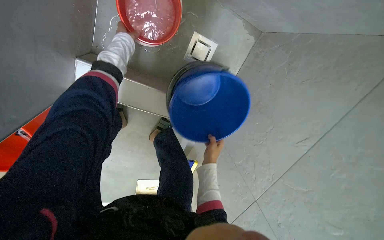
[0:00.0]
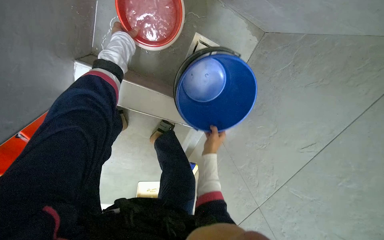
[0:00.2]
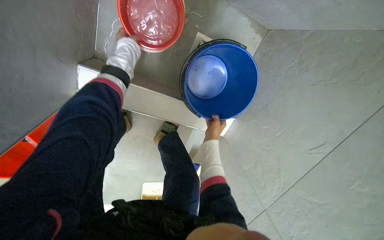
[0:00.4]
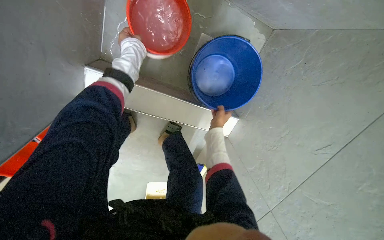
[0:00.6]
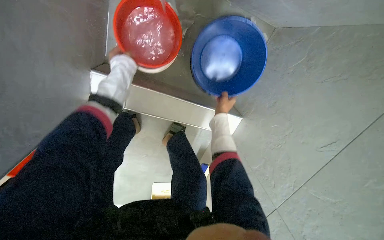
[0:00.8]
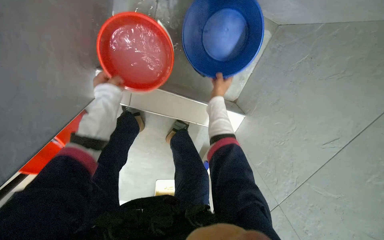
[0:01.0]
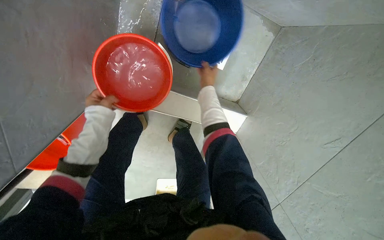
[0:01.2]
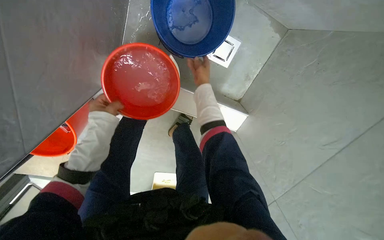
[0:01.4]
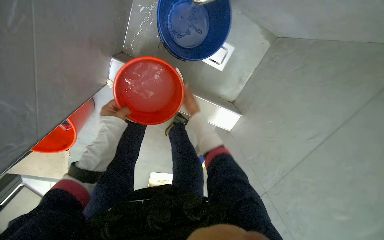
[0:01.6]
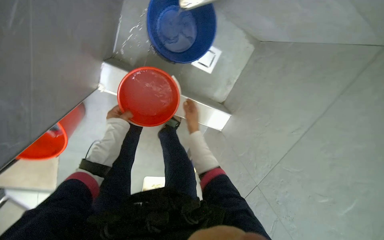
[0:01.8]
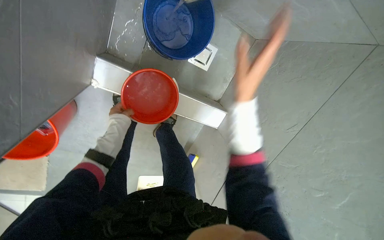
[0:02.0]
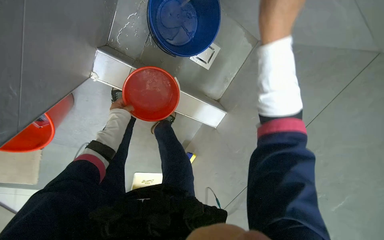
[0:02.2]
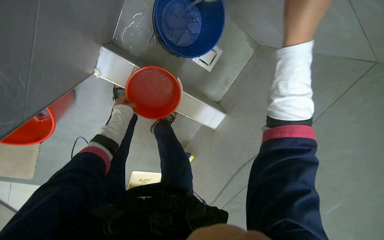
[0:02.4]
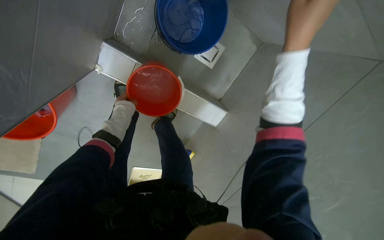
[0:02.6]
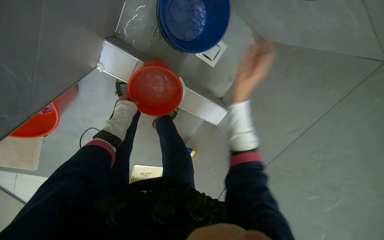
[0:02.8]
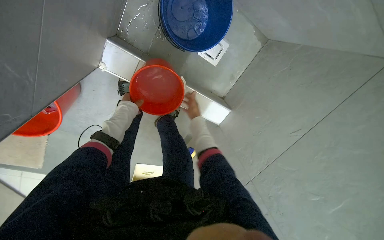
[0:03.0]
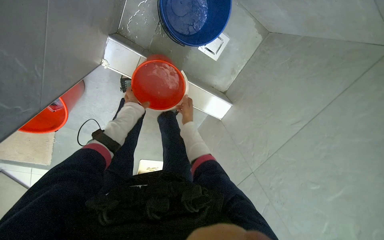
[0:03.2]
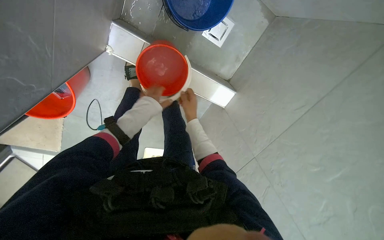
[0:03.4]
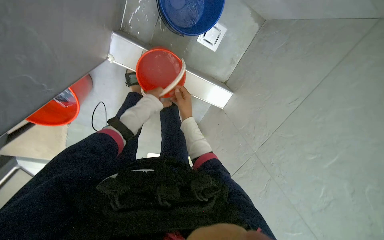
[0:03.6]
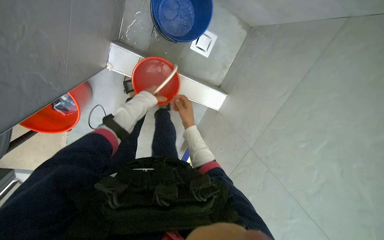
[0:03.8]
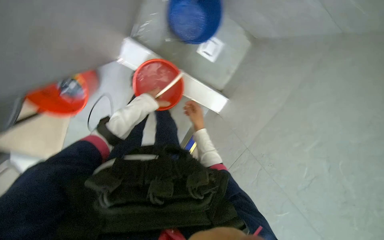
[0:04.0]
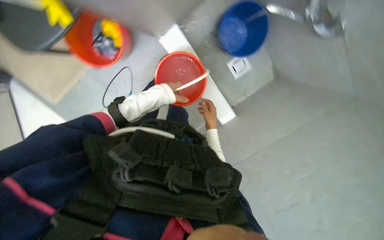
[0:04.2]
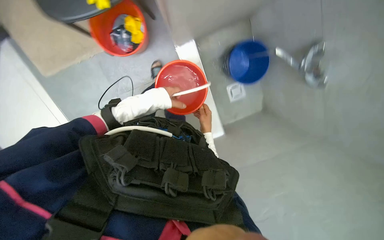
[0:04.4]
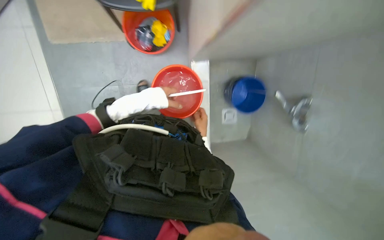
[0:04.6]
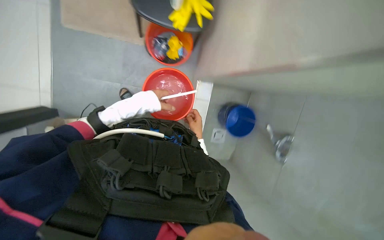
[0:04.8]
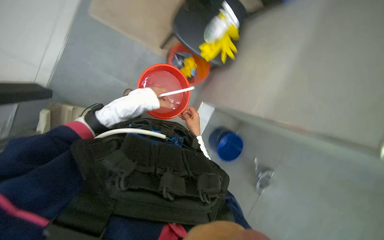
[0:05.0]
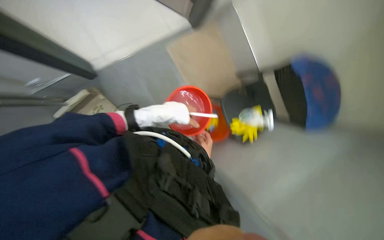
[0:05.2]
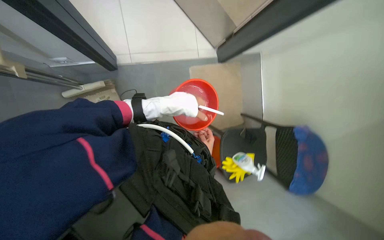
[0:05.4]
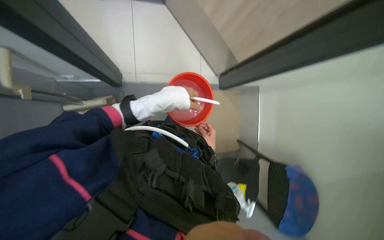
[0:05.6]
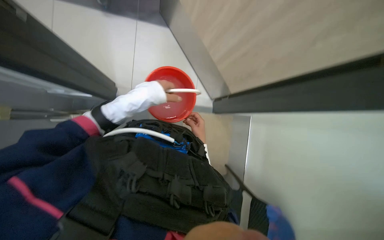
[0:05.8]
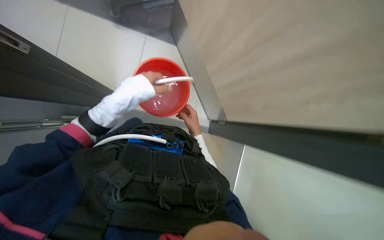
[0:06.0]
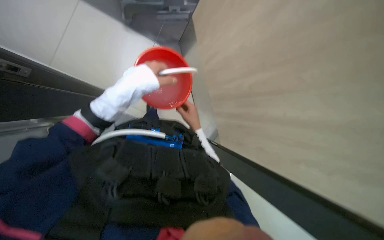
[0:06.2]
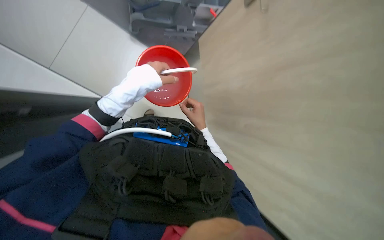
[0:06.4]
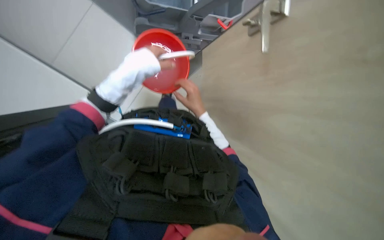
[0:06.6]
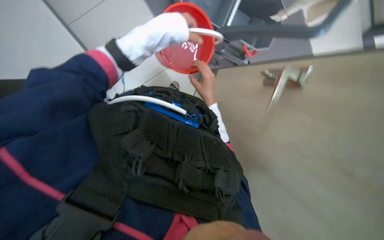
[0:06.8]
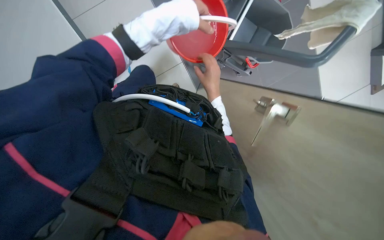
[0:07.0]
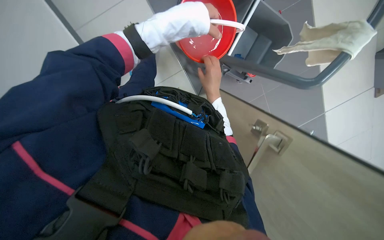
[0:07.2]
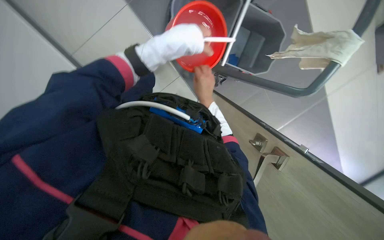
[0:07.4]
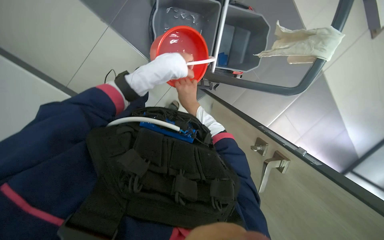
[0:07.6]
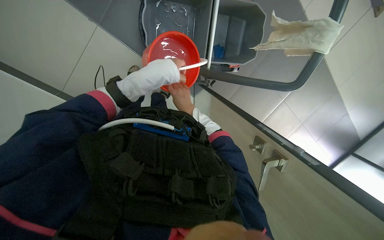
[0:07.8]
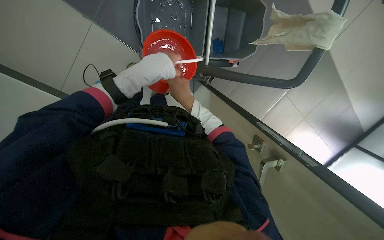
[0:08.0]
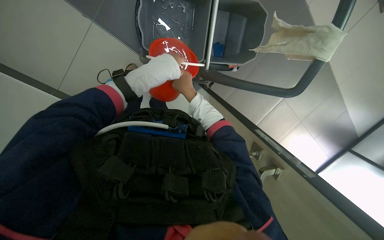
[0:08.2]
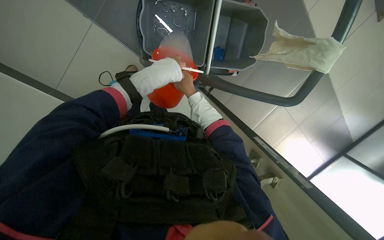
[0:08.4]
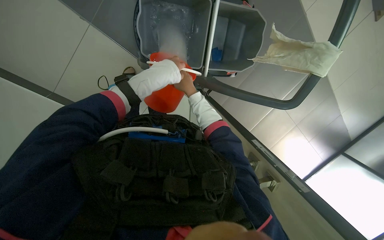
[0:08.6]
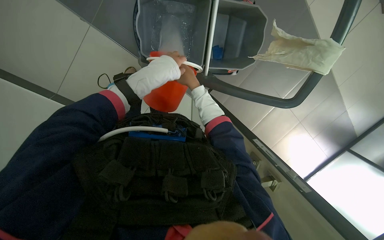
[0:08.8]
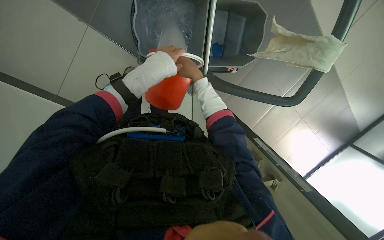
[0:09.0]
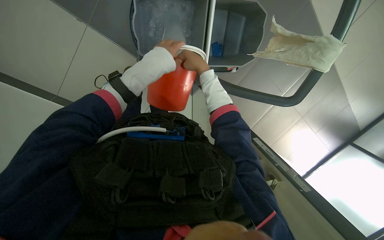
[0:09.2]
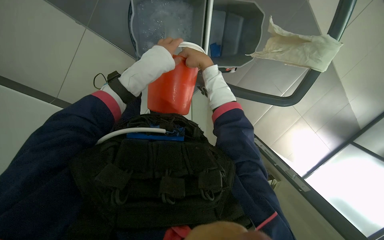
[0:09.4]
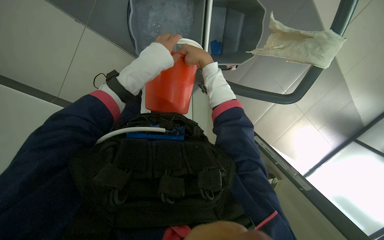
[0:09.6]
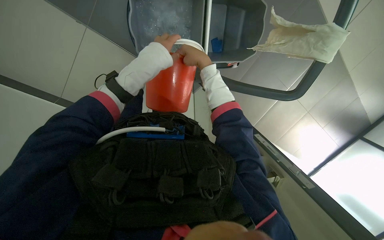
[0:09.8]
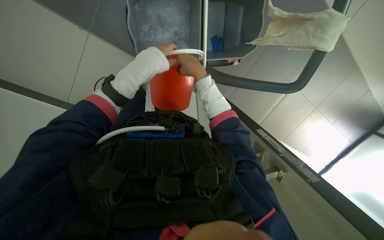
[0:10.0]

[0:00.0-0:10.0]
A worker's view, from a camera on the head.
Job: preparing cleaning supplies.
The whole recording: Preparing cleaning solution. The worker prepares cleaning solution by pouring liquids into a bucket and then into the cleaning cart.
0.0 to 1.4 s: The left hand shifts about 30 cm down the picture and to the left, while the right hand heads up the picture, covering about 30 cm.
1.4 to 2.8 s: The right hand travels nearer to the camera, to the right and down the picture by about 30 cm. The left hand goes some 10 cm farther from the camera.
4.2 to 5.8 s: The wearer moves approximately 70 cm. The view pans to the right by about 30 degrees. The wearer looks some 45 degrees further upward. Everything in view rotates approximately 100 degrees clockwise.
5.8 to 7.2 s: The head rotates about 25 degrees to the left. The wearer looks approximately 20 degrees further upward. Both hands move up the picture and nearer to the camera, approximately 30 cm.
7.2 to 8.6 s: The right hand moves up the picture and farther from the camera, about 20 cm.
8.6 to 10.0 s: The right hand heads nearer to the camera, covering some 10 cm.

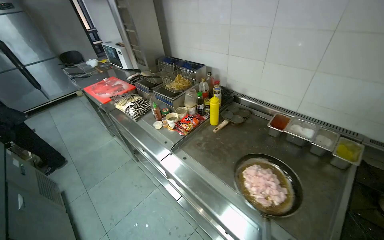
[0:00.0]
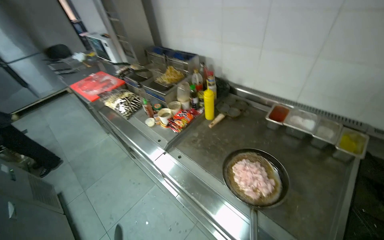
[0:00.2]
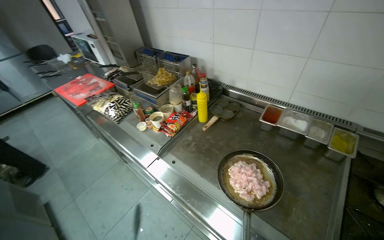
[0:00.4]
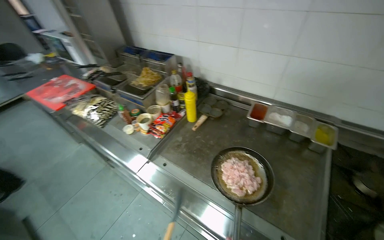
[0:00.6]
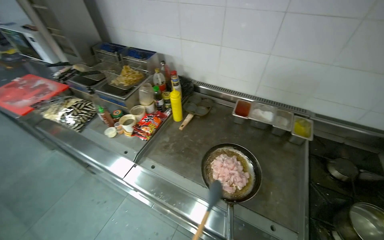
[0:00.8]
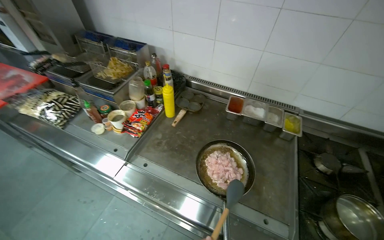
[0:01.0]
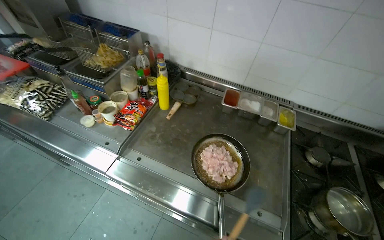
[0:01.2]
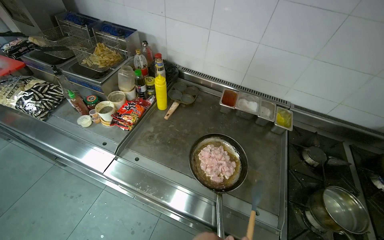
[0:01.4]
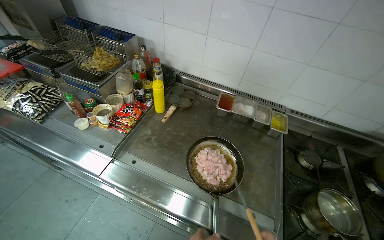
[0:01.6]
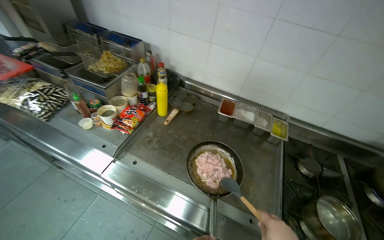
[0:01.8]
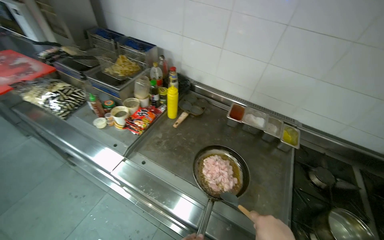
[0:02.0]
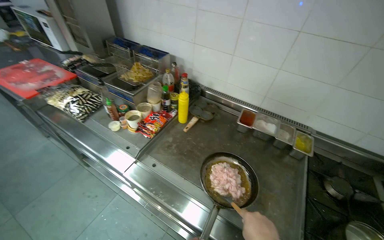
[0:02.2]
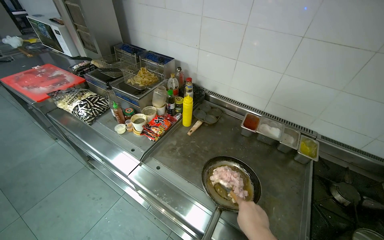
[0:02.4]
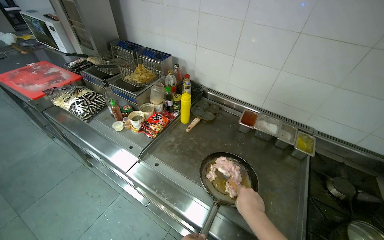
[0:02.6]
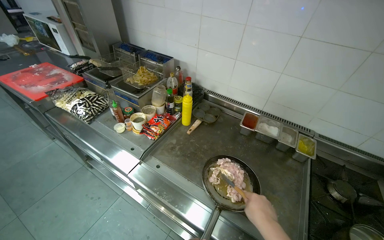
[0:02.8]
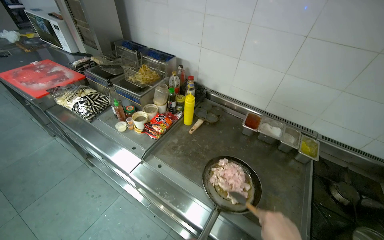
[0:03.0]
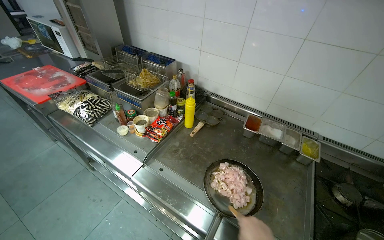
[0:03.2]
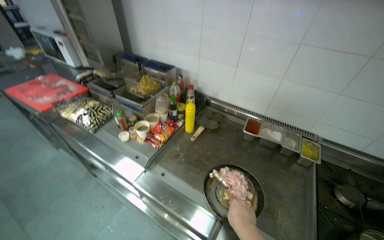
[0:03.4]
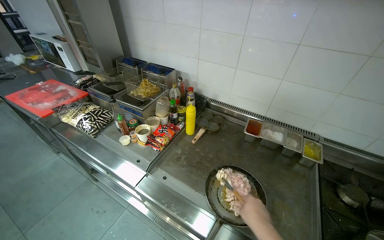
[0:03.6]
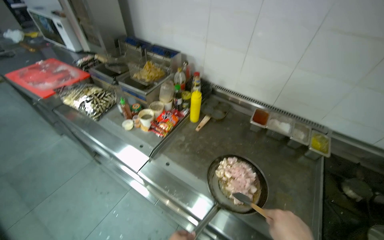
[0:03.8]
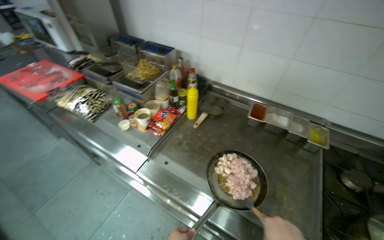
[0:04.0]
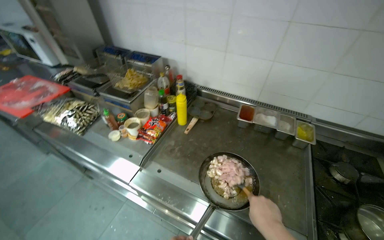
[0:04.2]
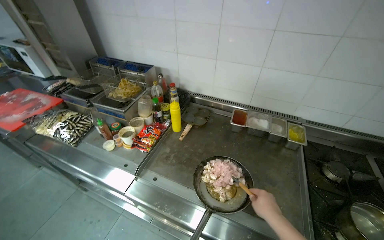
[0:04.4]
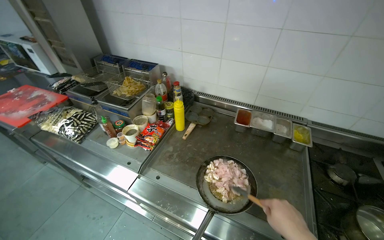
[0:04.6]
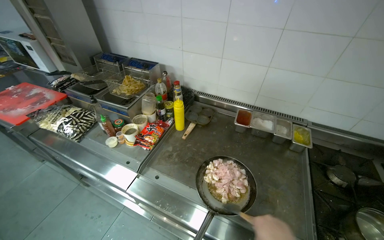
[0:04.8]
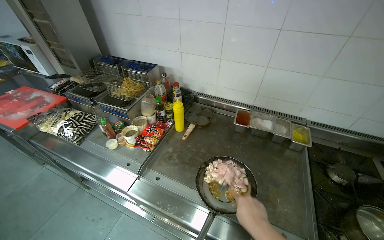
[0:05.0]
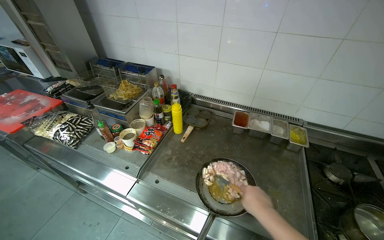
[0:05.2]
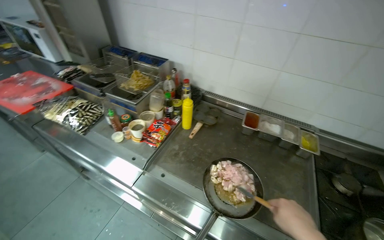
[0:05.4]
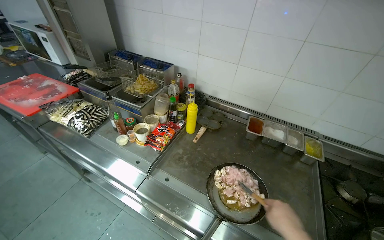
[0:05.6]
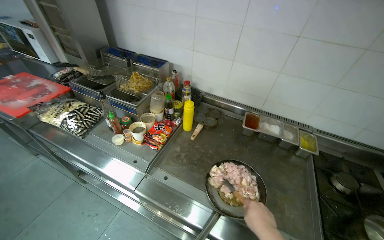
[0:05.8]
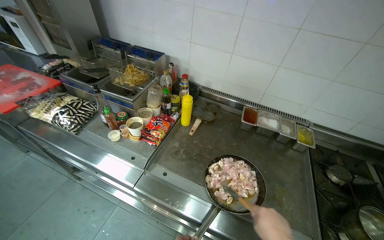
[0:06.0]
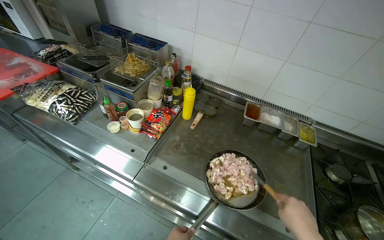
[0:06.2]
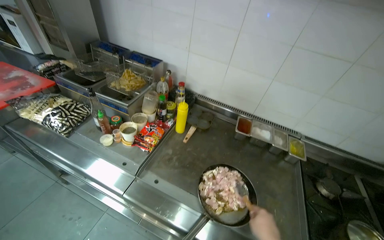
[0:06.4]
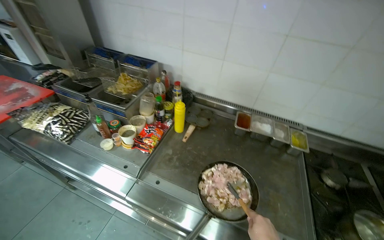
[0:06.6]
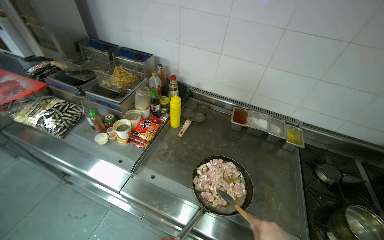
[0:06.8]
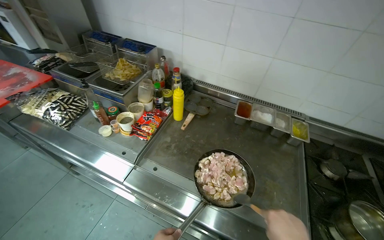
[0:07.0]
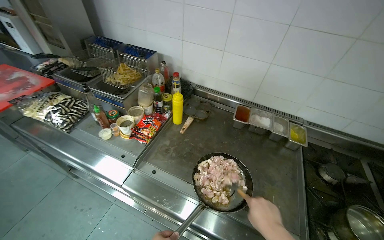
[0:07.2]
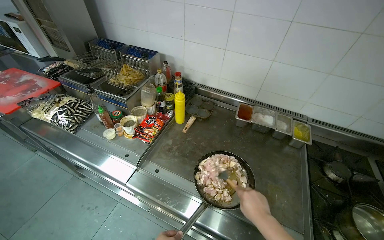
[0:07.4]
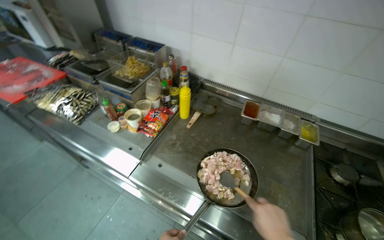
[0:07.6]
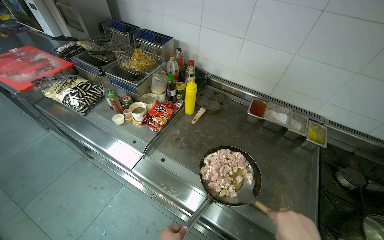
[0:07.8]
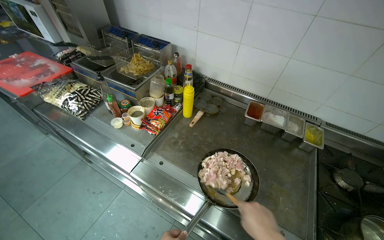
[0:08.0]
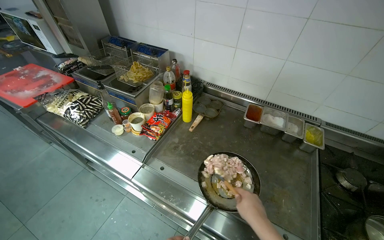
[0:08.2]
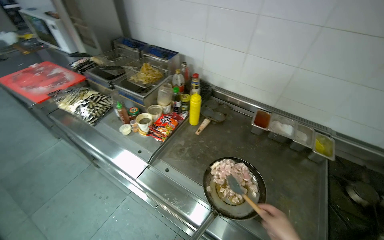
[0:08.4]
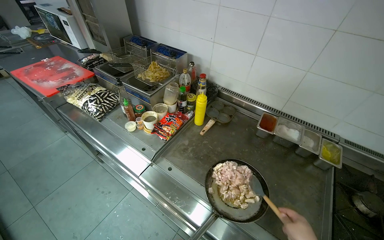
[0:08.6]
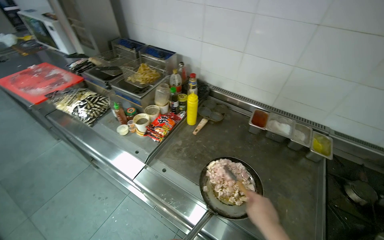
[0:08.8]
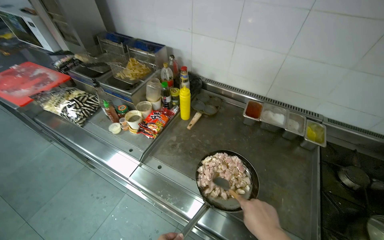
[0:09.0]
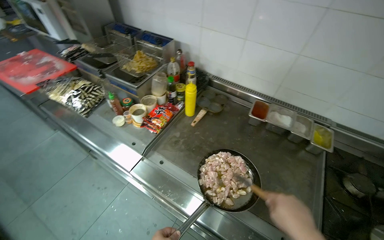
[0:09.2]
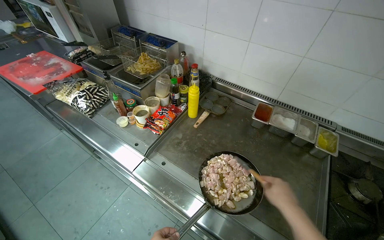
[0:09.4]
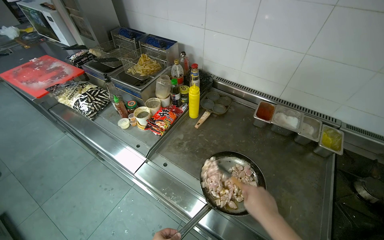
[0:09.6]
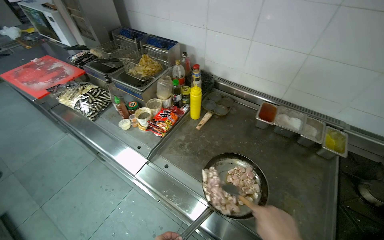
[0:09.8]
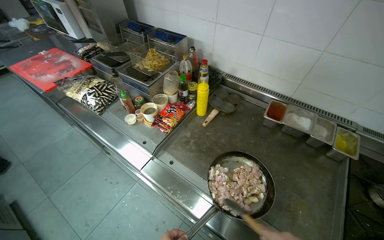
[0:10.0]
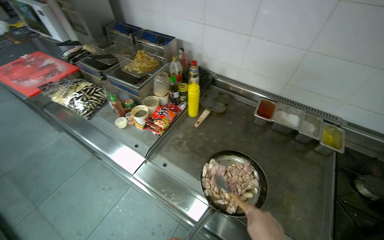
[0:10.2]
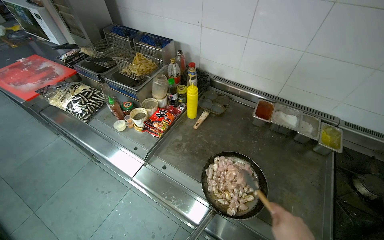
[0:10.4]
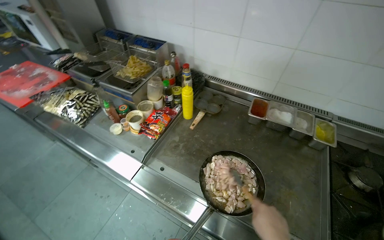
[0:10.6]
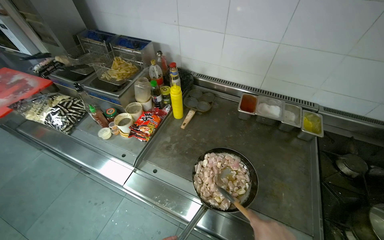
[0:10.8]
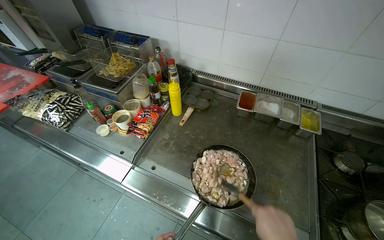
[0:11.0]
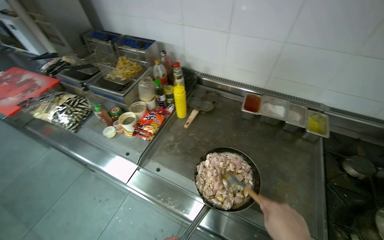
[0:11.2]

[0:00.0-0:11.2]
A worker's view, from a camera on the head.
Job: cooking food.
The whole recording: Stirring chicken in pan. The worker stirs chicken pieces in a pan on the stove.
0.0 to 1.6 s: The camera is aimed roughly 25 degrees further to the right.
